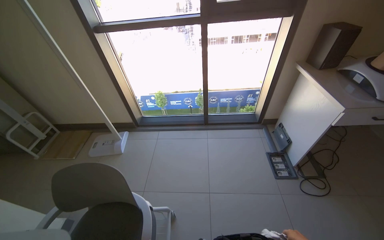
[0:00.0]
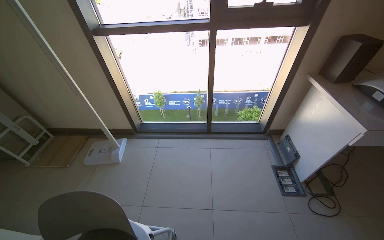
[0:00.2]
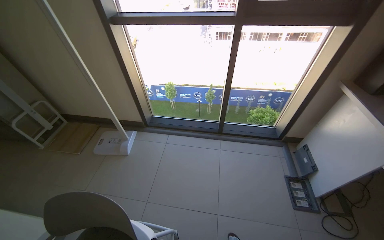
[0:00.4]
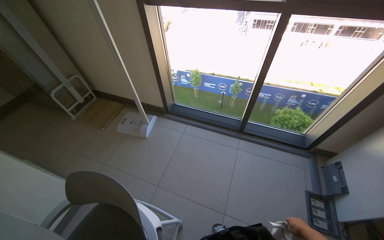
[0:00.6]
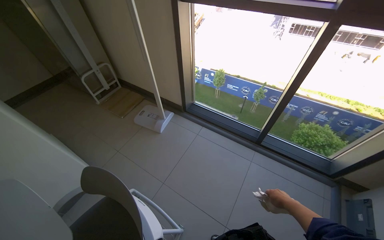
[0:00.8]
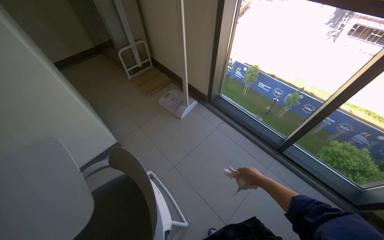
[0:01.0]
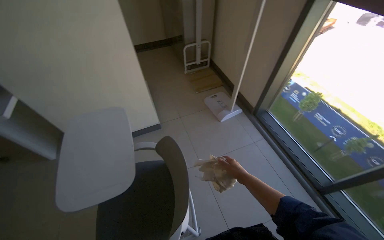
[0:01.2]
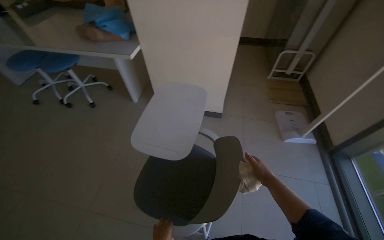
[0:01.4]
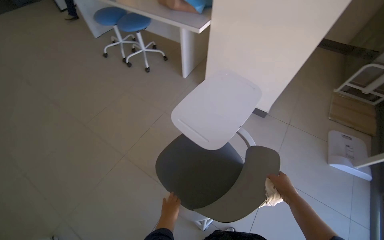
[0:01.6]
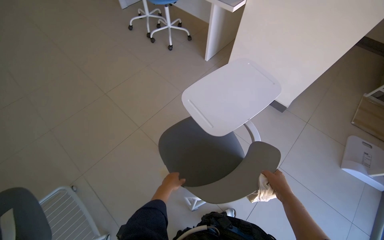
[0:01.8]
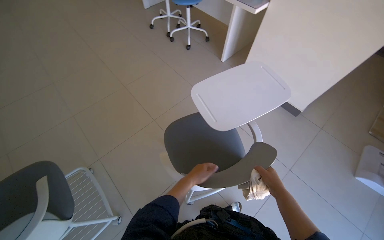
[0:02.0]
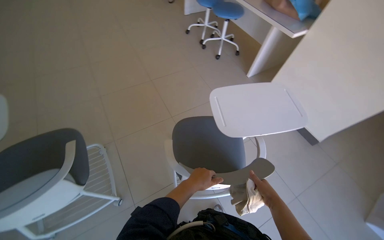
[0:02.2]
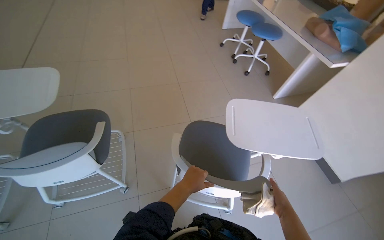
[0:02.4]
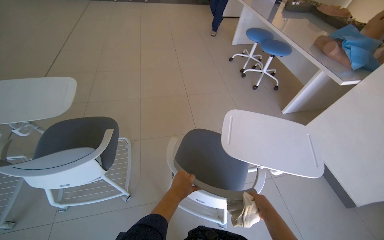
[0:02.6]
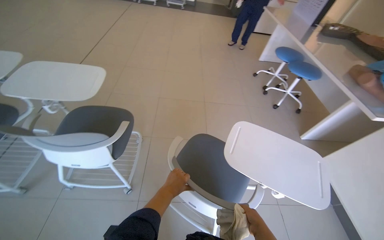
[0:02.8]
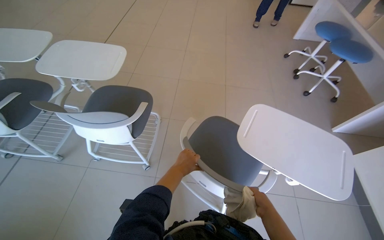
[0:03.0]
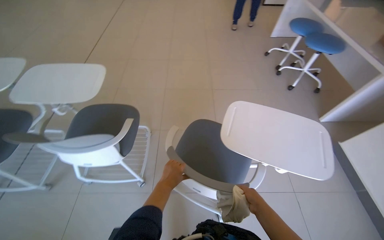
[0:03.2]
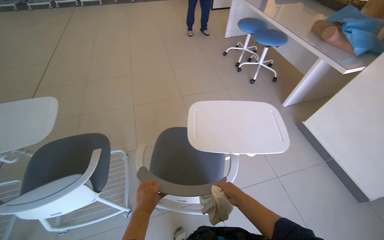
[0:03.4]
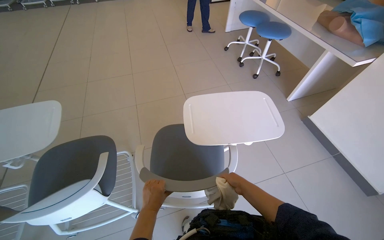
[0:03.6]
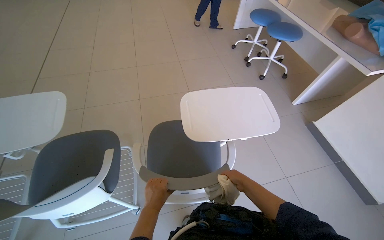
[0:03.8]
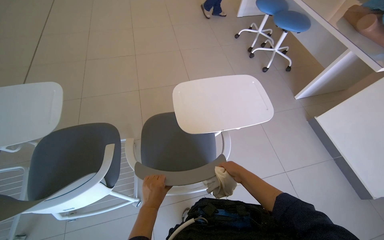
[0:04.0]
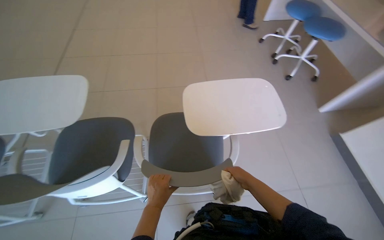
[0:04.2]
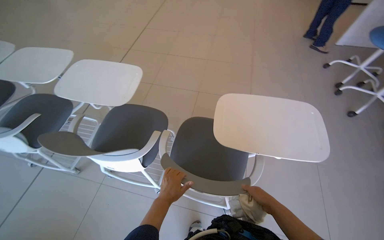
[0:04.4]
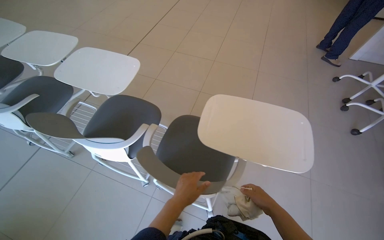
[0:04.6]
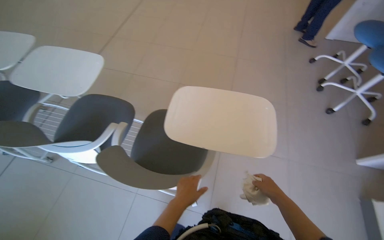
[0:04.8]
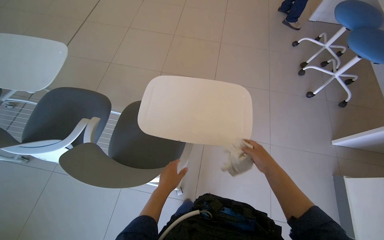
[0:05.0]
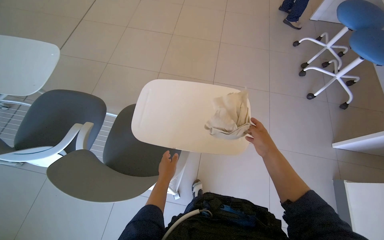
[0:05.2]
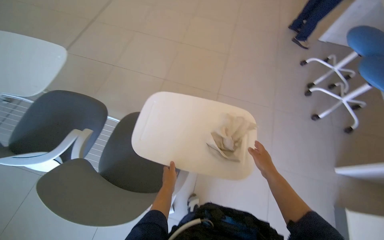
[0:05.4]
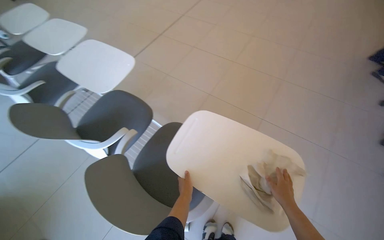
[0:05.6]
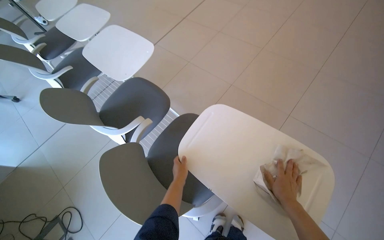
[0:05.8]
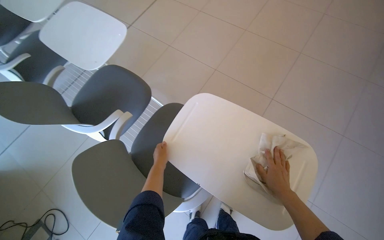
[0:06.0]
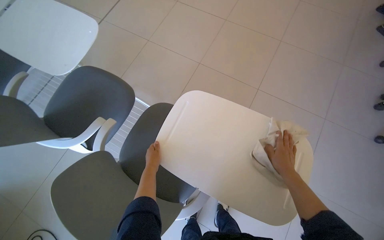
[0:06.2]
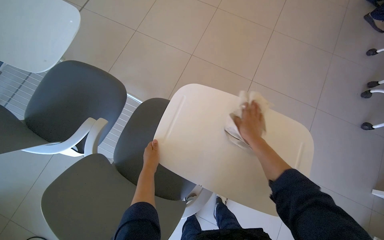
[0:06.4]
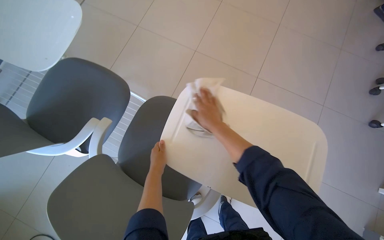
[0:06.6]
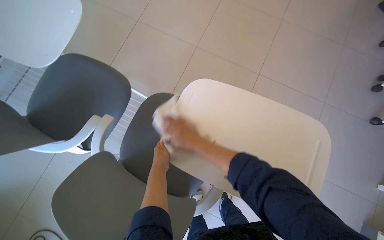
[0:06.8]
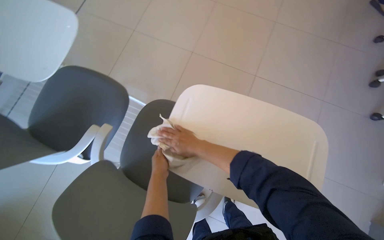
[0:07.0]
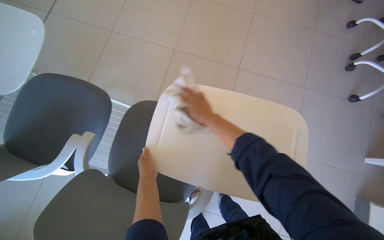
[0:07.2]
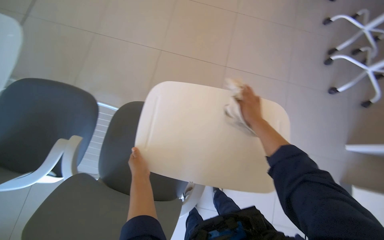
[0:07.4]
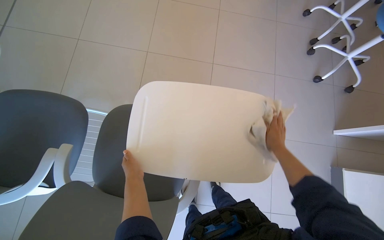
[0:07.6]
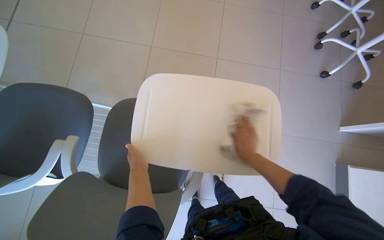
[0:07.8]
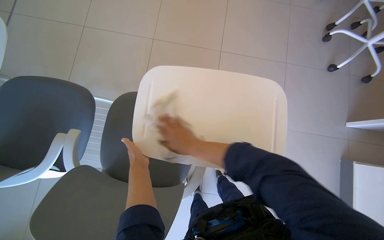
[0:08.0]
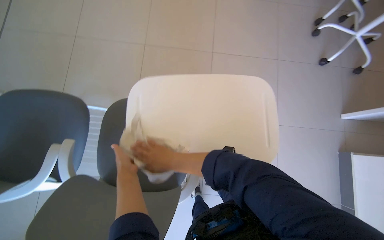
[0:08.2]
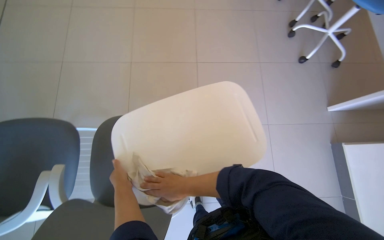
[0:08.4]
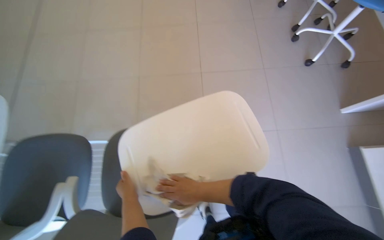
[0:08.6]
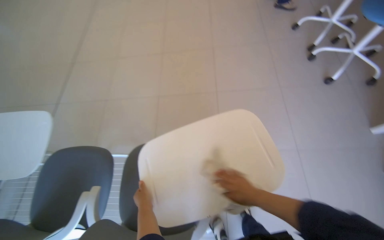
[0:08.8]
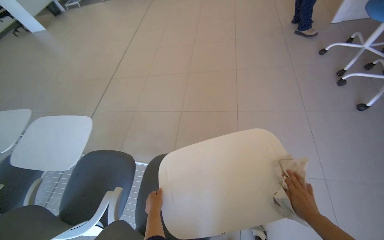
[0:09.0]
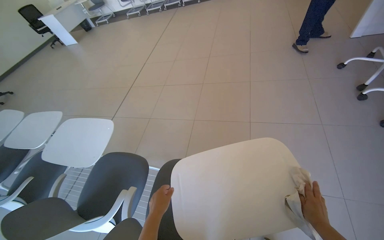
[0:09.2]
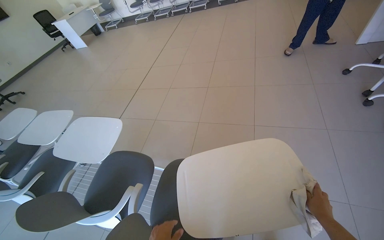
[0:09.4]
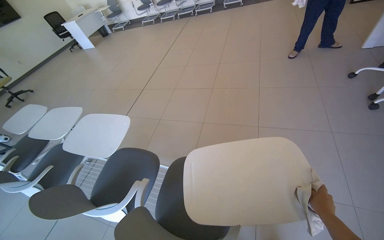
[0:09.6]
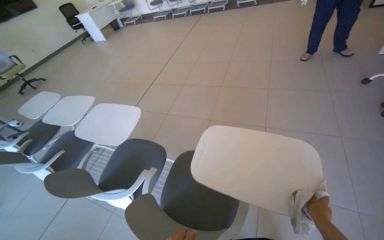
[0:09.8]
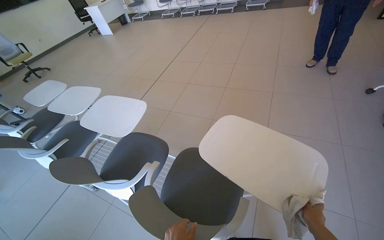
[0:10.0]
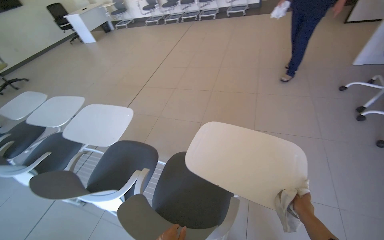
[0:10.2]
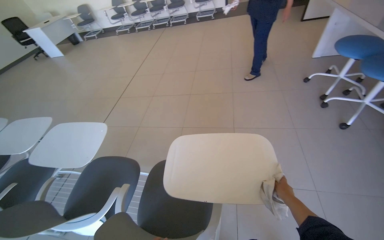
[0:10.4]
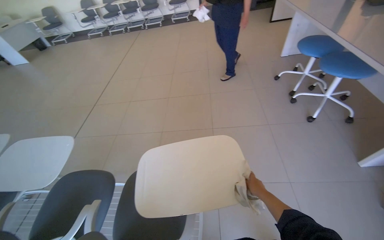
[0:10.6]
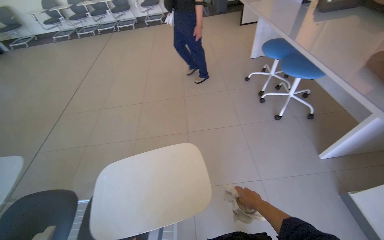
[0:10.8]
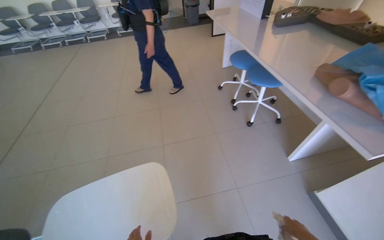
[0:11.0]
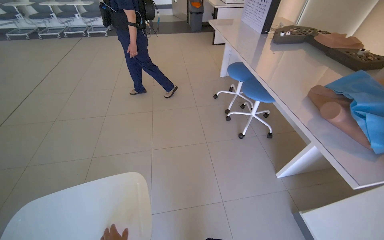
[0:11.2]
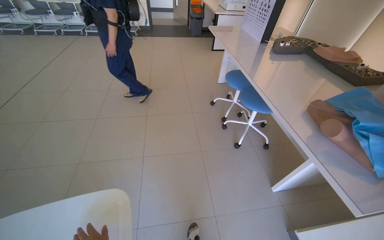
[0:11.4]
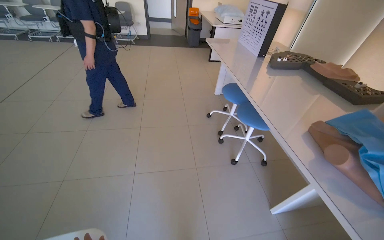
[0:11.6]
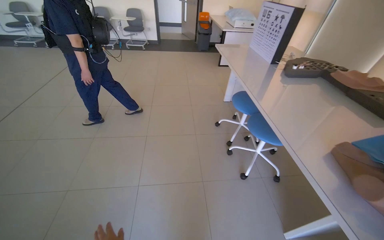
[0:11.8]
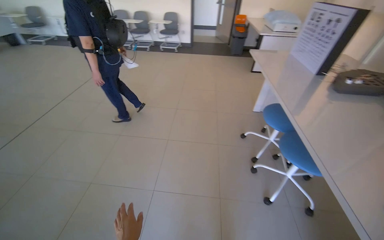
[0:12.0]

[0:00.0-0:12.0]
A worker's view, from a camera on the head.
Job: wiping surfaces.
The whole recording: Wiping chairs and desk surfaces. The worker wipes the surfaces of the chairs and desks with a cloth.
0:00.0 to 0:01.6: The wearer looks about 120 degrees further to the left. The wearer looks some 20 degrees further downward.
0:01.6 to 0:03.0: The wearer looks roughly 65 degrees further to the left.
0:04.4 to 0:06.0: The head rotates roughly 20 degrees to the left. The view tilts some 10 degrees downward.
0:06.0 to 0:07.6: The head turns to the right by approximately 30 degrees. The right hand travels to the left and back again, roughly 35 cm each way.
0:07.6 to 0:09.0: The camera sweeps to the left, by roughly 20 degrees. The view tilts about 15 degrees upward. The right hand heads down the picture, covering approximately 10 cm, and reaches roughly 40 cm to the left, then returns.
0:10.4 to 0:12.0: The wearer moves roughly 70 cm.

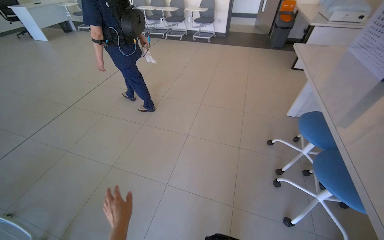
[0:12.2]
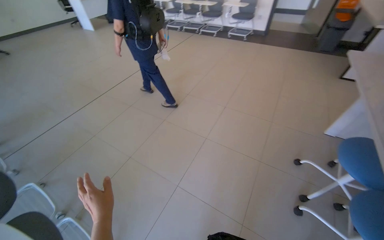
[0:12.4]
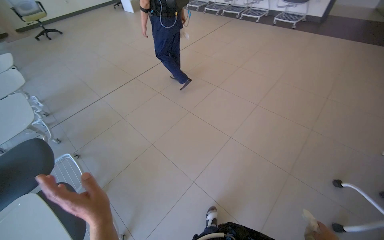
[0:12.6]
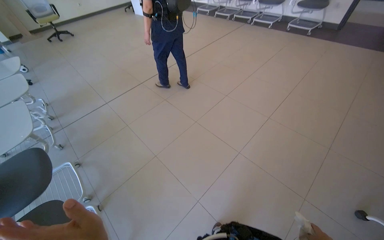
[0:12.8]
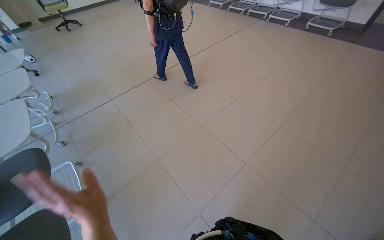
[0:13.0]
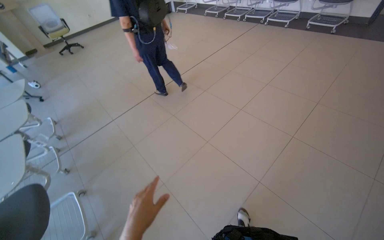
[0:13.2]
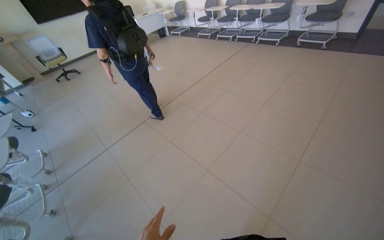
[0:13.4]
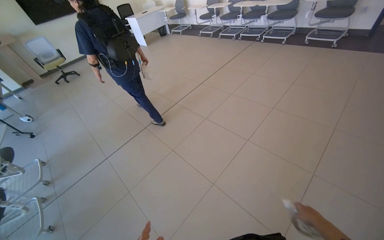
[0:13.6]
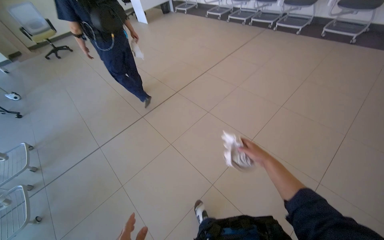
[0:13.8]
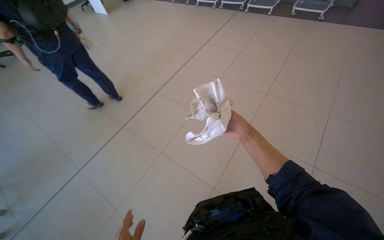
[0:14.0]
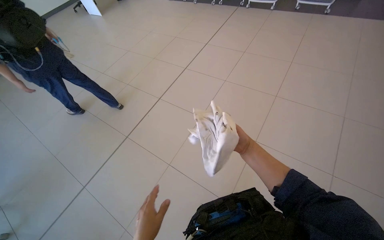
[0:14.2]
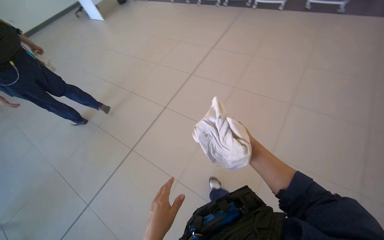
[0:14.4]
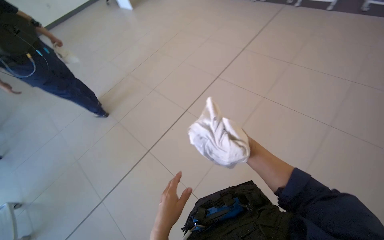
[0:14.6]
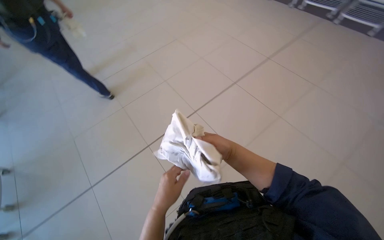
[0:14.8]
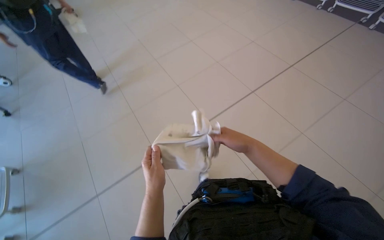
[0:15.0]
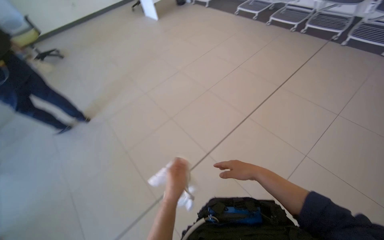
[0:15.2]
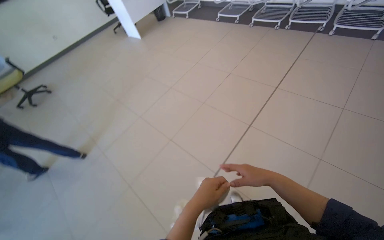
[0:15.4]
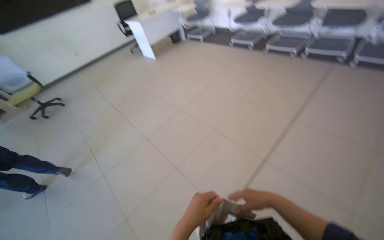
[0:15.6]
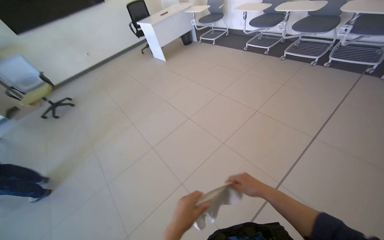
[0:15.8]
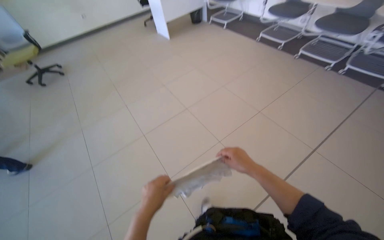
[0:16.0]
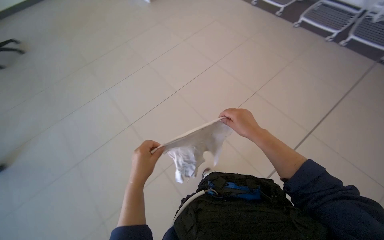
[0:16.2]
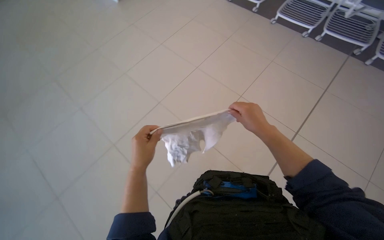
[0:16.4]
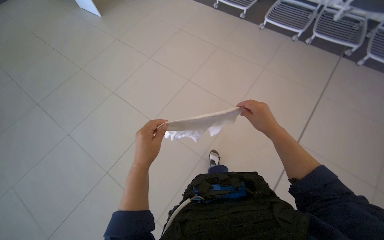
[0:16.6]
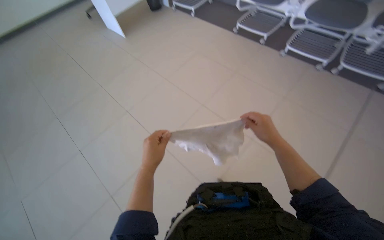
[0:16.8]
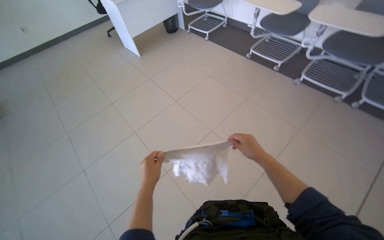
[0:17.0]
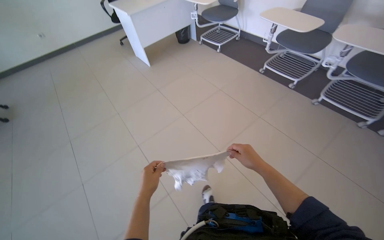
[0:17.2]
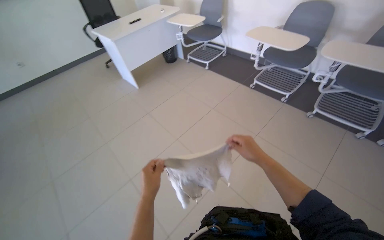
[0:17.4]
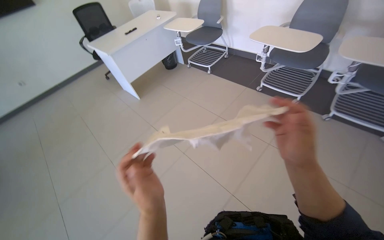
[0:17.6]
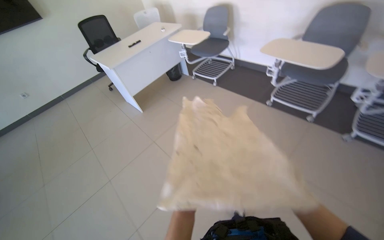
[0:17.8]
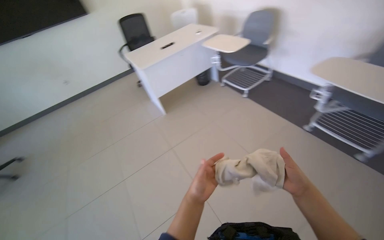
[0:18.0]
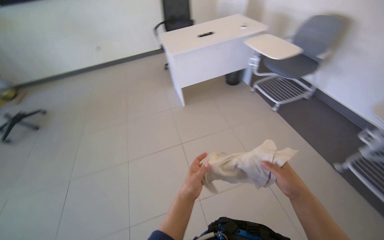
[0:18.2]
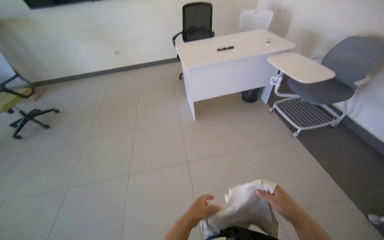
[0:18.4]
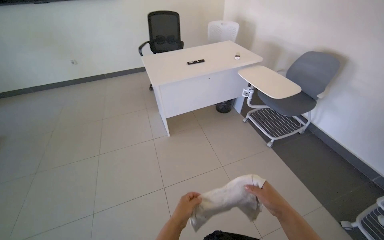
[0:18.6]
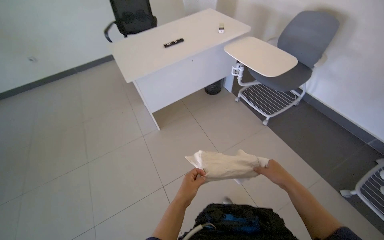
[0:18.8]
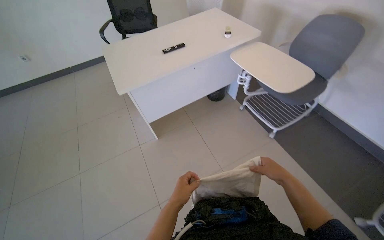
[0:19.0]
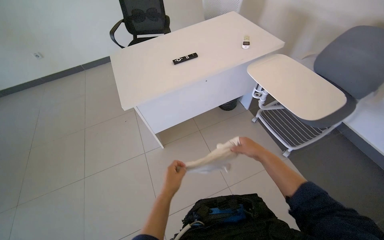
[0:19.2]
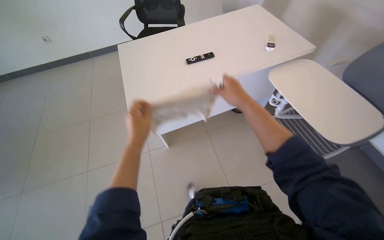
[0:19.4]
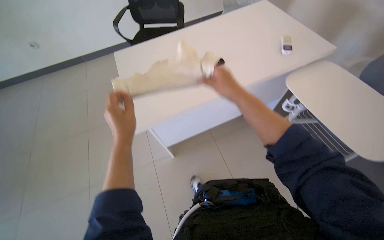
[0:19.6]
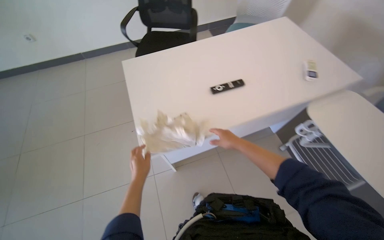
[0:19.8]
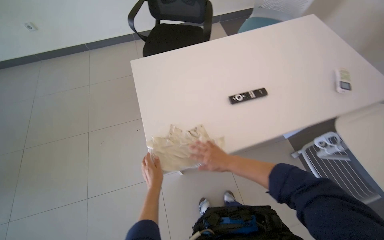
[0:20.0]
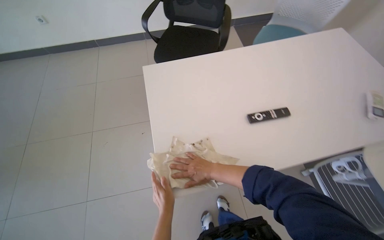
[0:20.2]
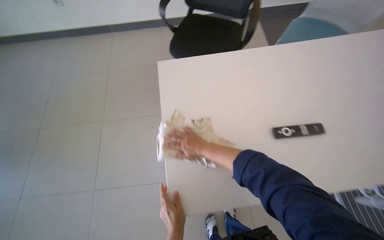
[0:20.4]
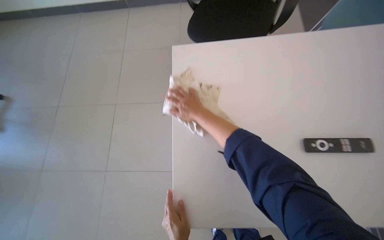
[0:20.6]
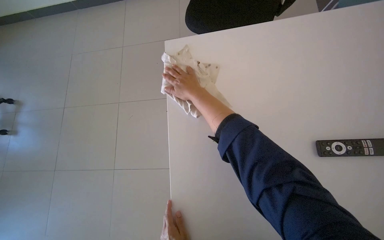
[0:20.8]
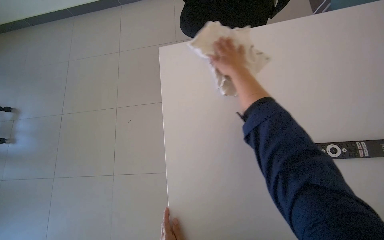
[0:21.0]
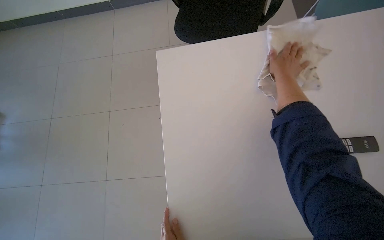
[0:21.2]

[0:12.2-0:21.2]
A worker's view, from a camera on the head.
Job: wiping surfaces.
The whole recording: Wiping chairs and desk surfaces. The worker wipes the surfaces of the chairs and desks with a cloth.
0:12.2 to 0:13.8: The head travels some 1 m. The wearer looks roughly 30 degrees further to the left.
0:15.2 to 0:16.6: The camera is carried some 1 m. The camera pitches downward, by approximately 15 degrees.
0:18.2 to 0:19.8: The camera is carried some 1.5 m. The view tilts approximately 15 degrees downward.
0:19.8 to 0:21.2: The head travels about 40 cm. The head rotates about 15 degrees to the left. The view tips downward by roughly 15 degrees.
